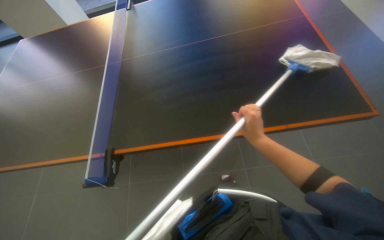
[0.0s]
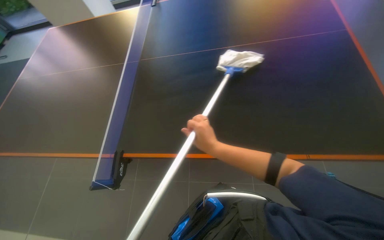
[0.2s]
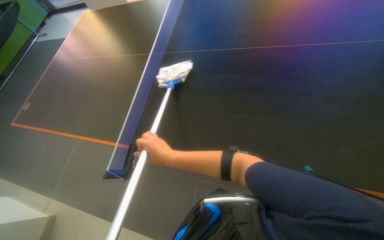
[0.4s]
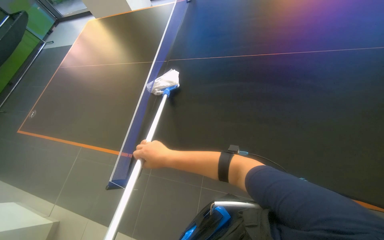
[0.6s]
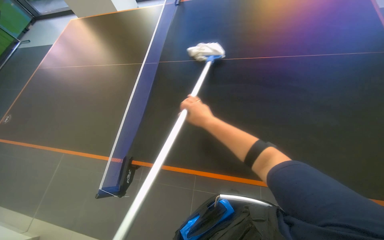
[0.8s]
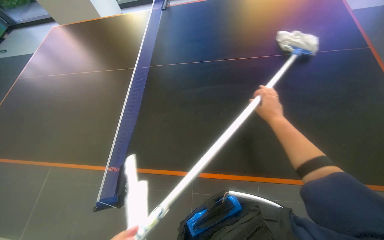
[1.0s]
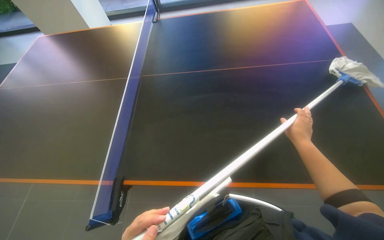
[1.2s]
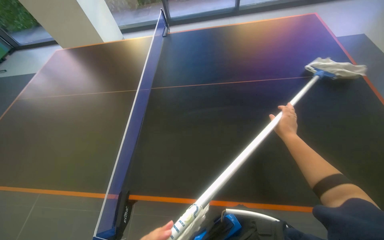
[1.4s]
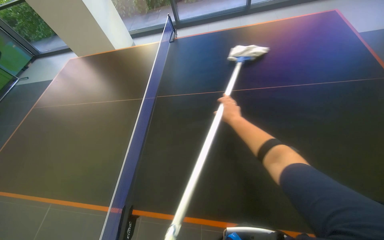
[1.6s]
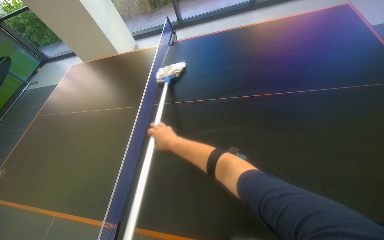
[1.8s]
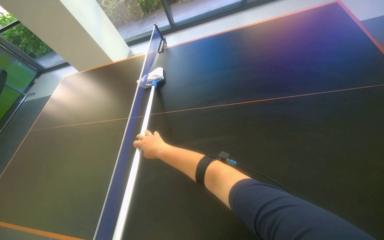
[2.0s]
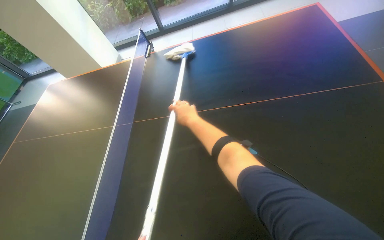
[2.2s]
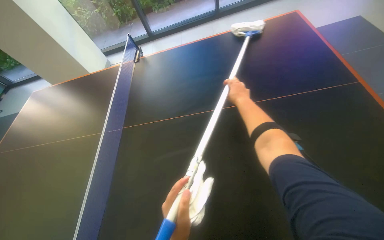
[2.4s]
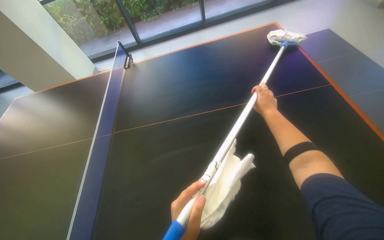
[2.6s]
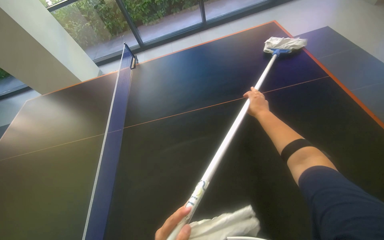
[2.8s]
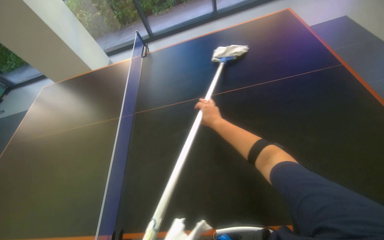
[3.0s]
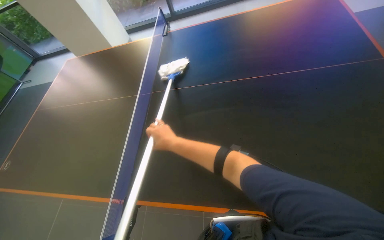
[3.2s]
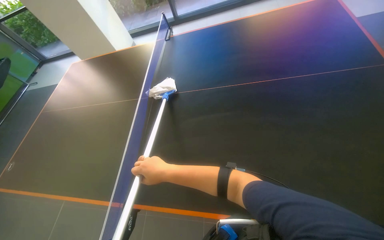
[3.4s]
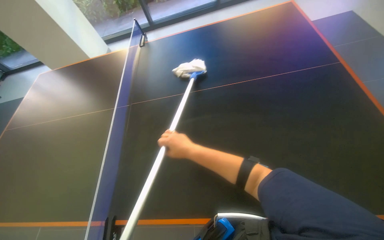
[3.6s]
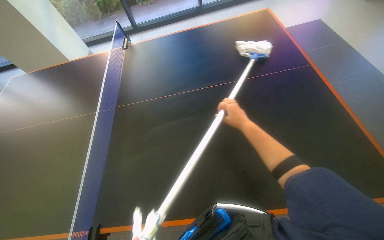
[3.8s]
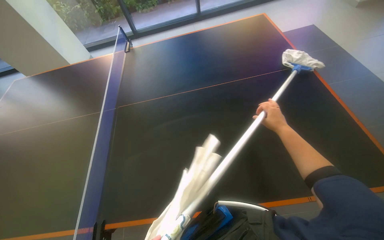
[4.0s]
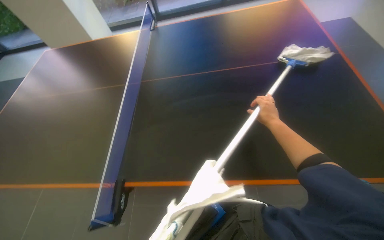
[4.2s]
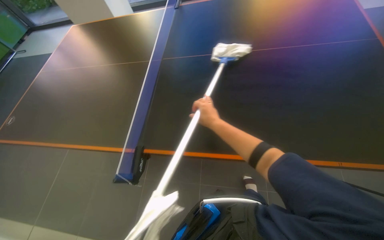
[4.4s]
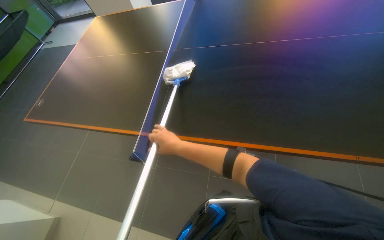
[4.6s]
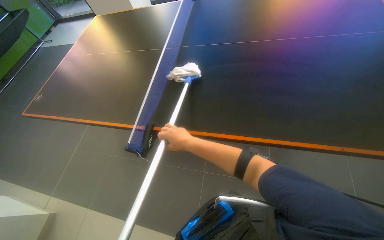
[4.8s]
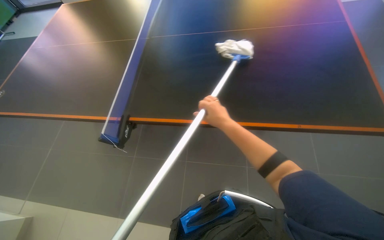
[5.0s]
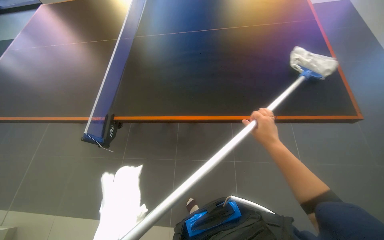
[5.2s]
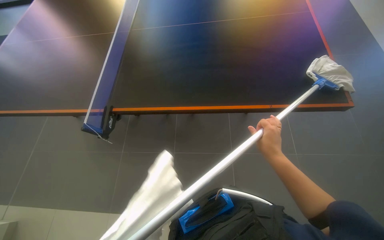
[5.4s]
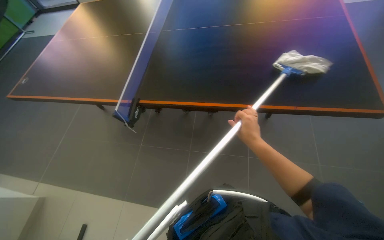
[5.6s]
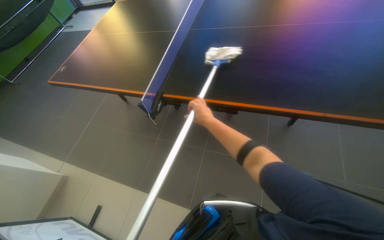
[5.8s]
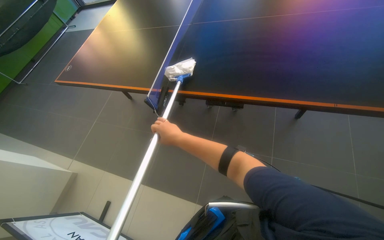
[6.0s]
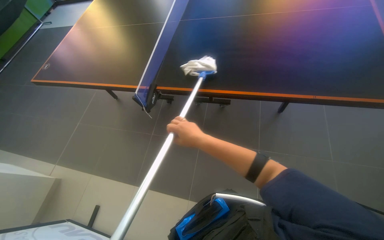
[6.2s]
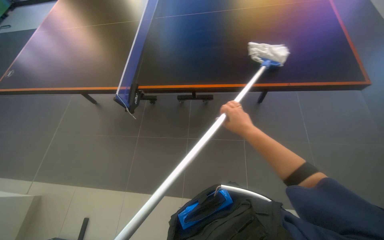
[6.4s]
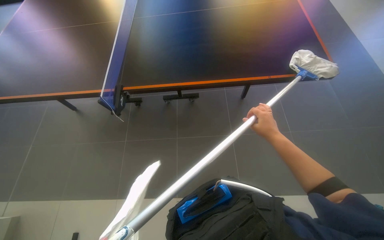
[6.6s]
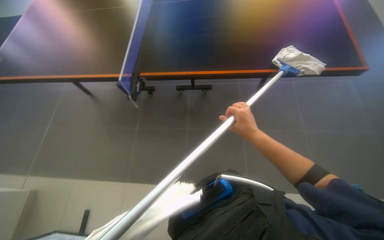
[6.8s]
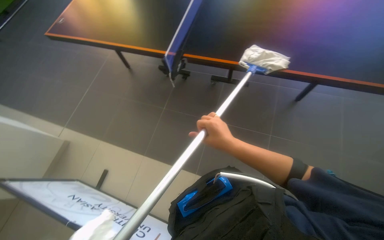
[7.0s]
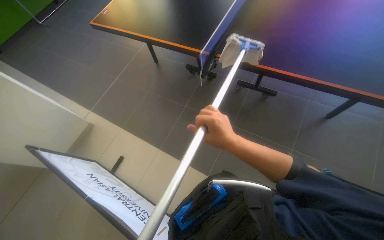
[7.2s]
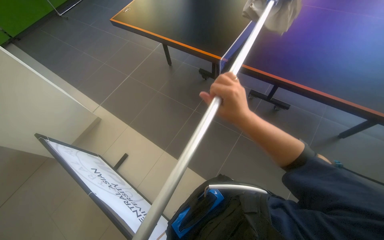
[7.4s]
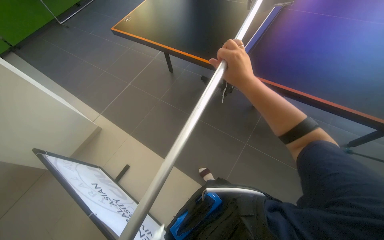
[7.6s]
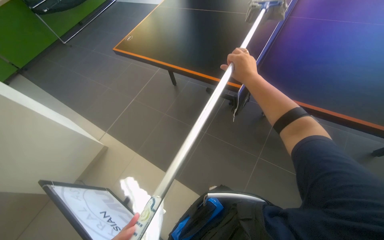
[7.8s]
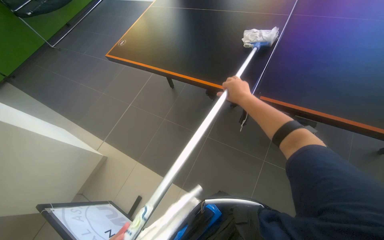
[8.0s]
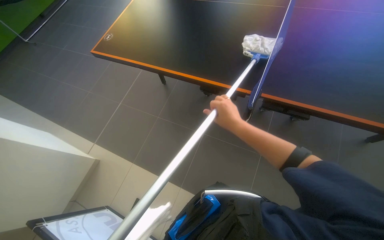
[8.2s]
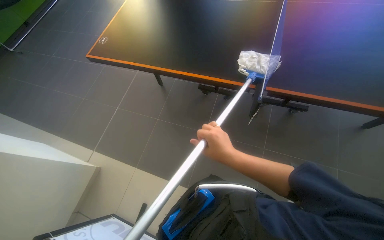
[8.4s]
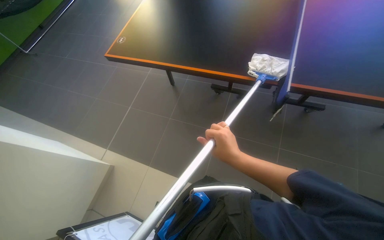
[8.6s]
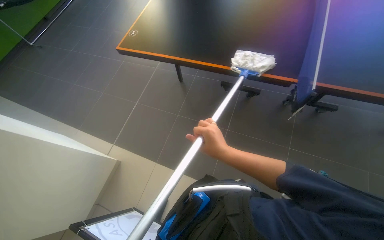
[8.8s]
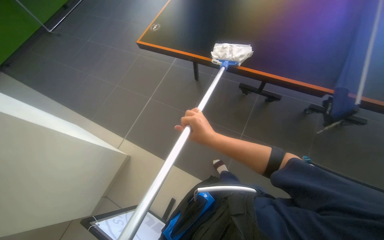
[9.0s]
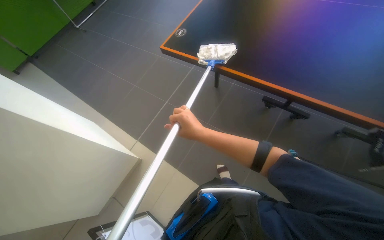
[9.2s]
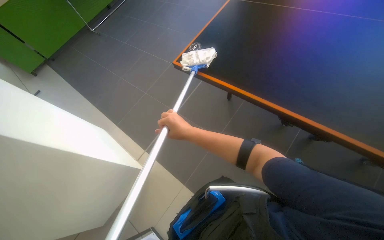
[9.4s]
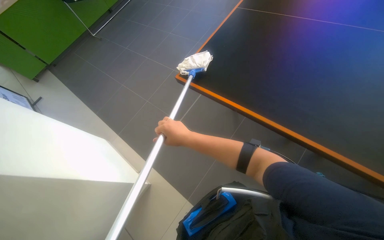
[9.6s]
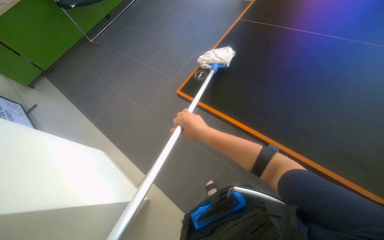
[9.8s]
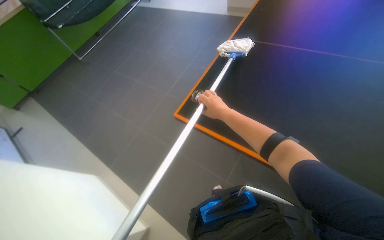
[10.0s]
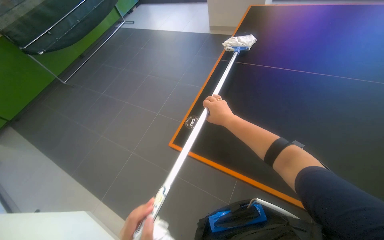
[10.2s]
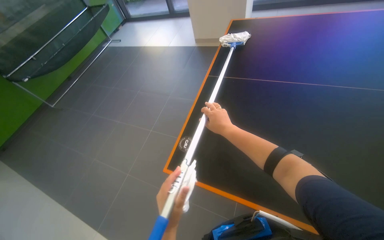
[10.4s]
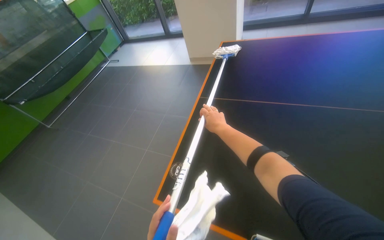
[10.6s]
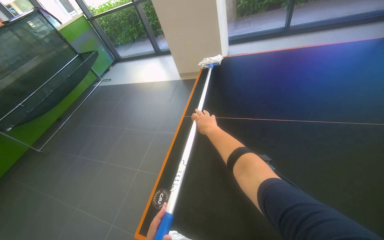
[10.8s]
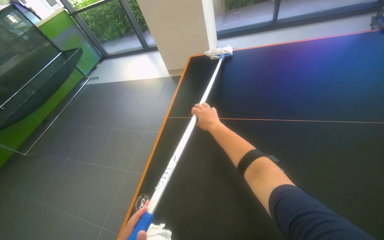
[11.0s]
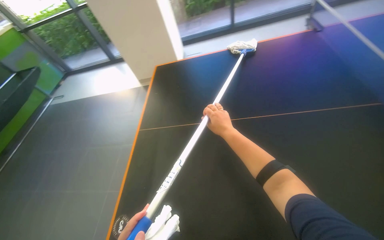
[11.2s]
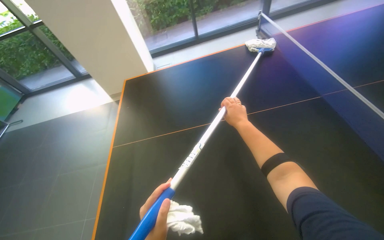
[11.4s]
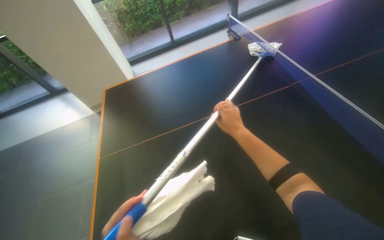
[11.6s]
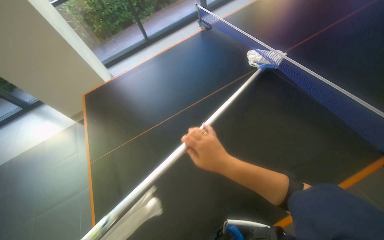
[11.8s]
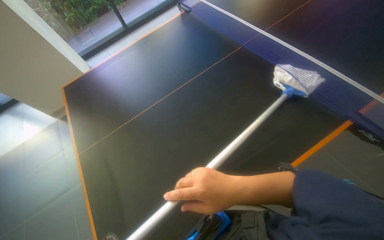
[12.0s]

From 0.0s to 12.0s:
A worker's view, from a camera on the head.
Job: wiping surfaces.
The whole recording: Cleaning ping-pong table with mop. The worker cleans the surface of a ping-pong table using a mop.
From 0.0s to 1.6s: The right hand swings left and right, about 40 cm each way, with 2 reversals.
From 1.6s to 3.0s: The right hand swings left and right, about 35 cm each way, with 2 reversals.
From 4.4s to 6.0s: The right hand goes left and right, roughly 25 cm each way, reversing 2 times.
From 7.6s to 9.0s: The wearer moves about 50 cm.
From 9.0s to 10.4s: The head travels roughly 50 cm. The view tips upward by about 15 degrees.
From 10.4s to 12.0s: The wearer looks roughly 55 degrees further to the right.

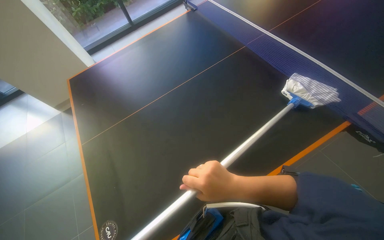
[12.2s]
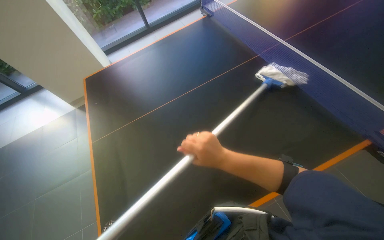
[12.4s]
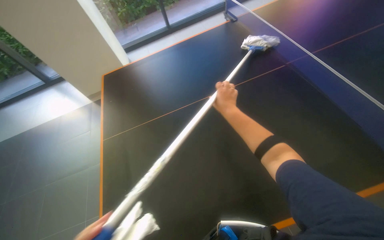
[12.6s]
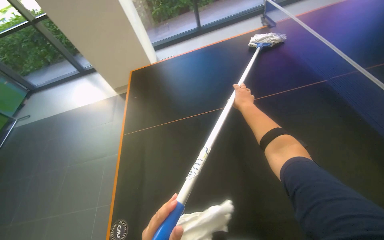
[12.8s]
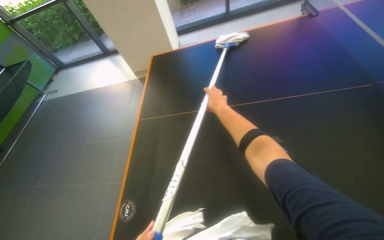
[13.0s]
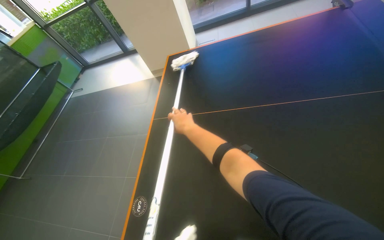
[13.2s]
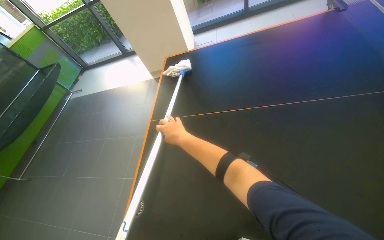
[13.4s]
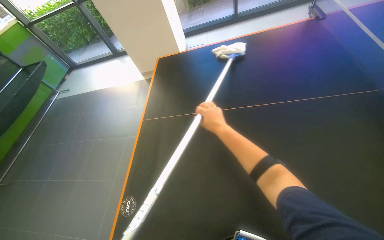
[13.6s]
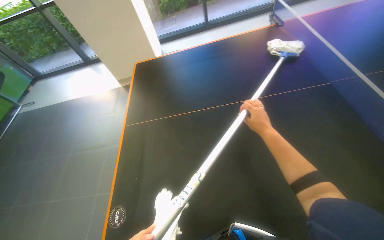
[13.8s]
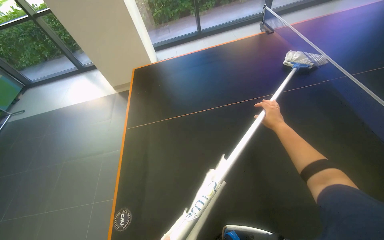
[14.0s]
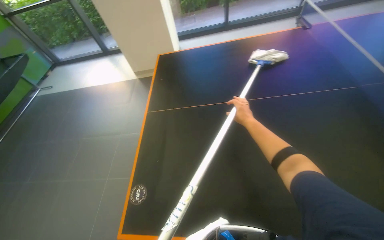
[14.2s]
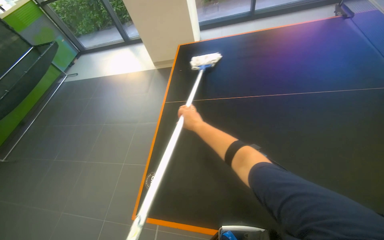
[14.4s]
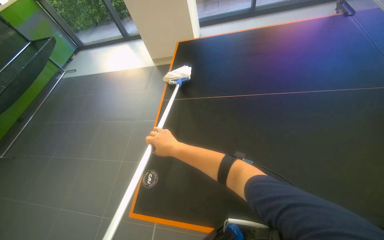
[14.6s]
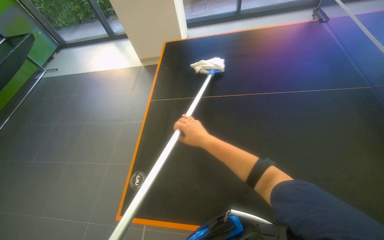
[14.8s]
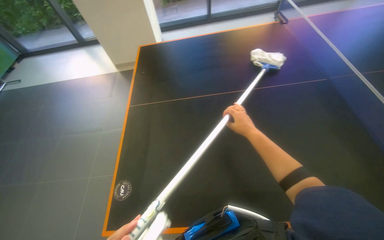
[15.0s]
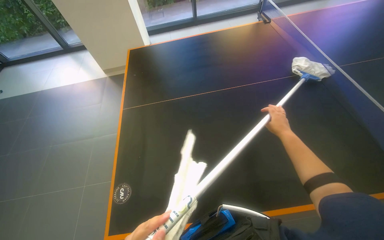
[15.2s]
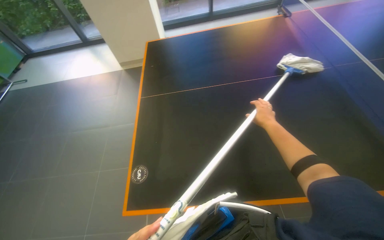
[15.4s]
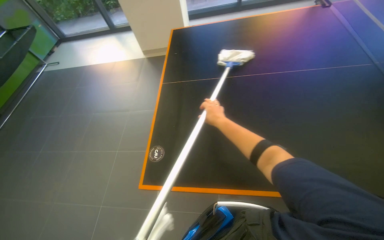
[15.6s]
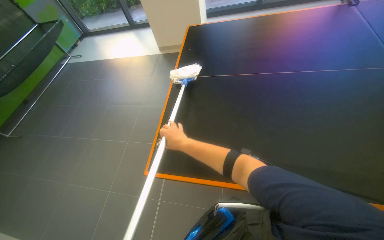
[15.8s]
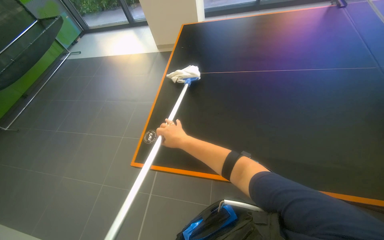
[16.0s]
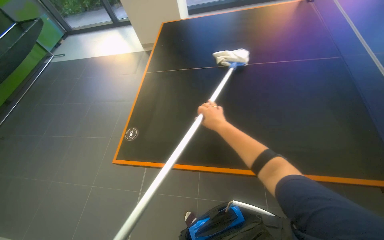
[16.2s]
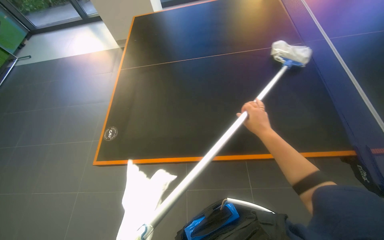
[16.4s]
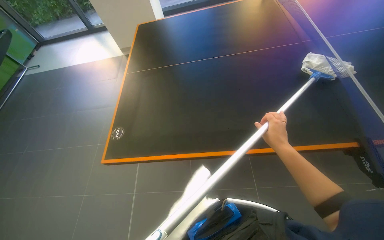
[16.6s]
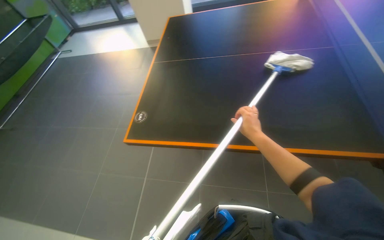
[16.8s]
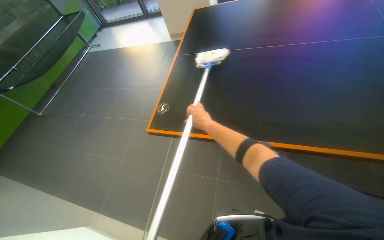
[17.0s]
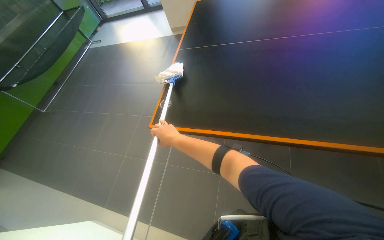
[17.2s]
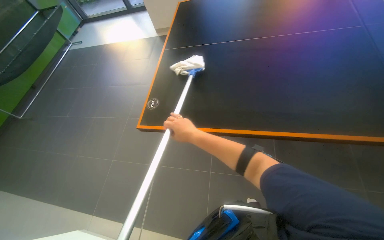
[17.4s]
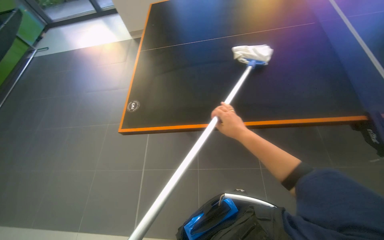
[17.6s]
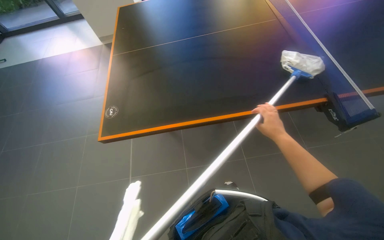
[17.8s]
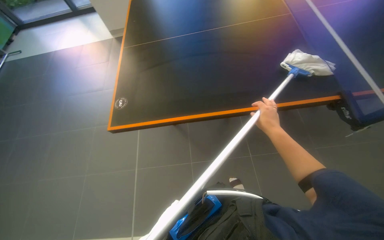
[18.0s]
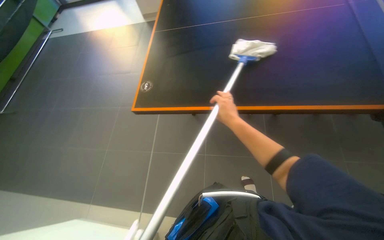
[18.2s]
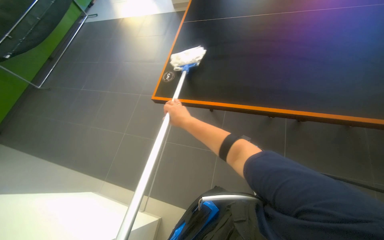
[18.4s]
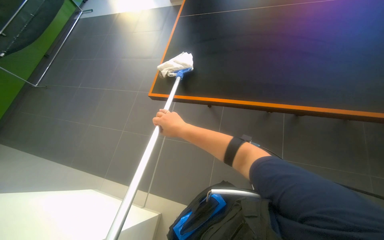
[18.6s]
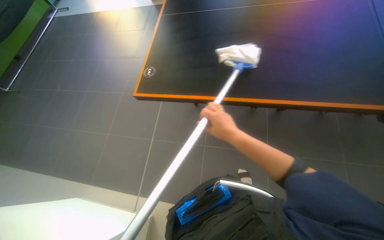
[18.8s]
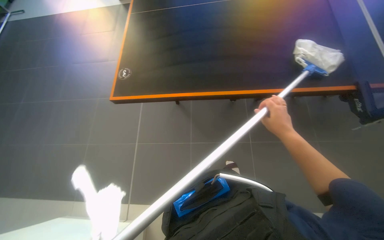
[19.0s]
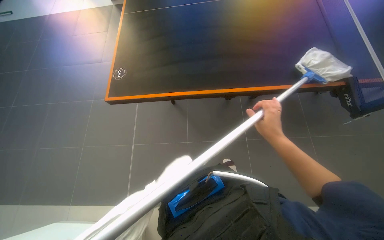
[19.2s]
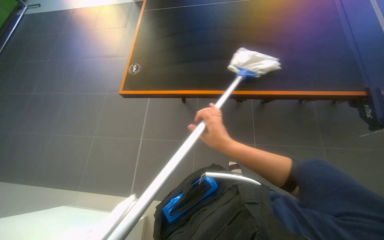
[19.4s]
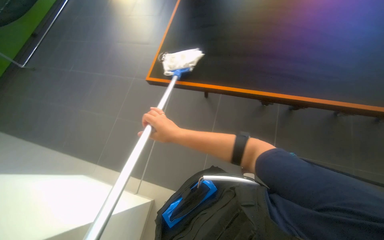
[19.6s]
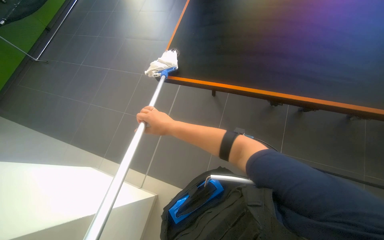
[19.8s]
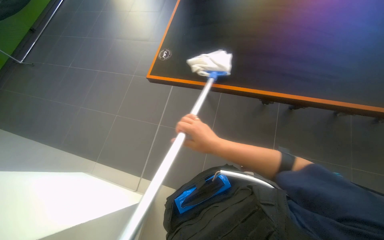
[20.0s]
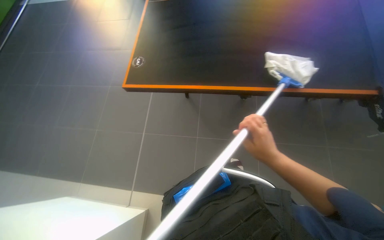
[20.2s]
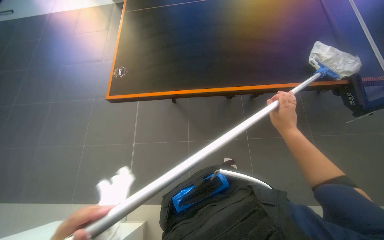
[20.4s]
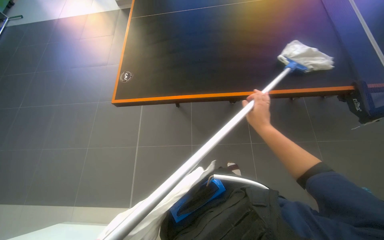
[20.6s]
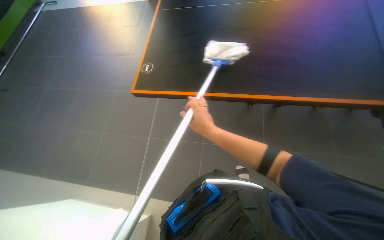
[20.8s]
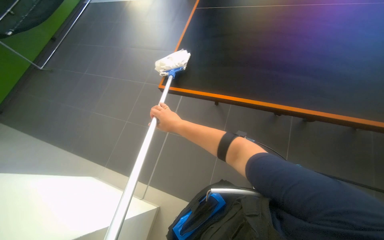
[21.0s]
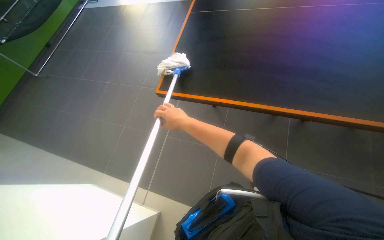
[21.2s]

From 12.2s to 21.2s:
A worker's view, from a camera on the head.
Job: wiping surfaces.
The whole recording: Cleaning ping-pong table with mop. The worker cleans the surface of a ping-pong table using a mop.
From 12.2s to 13.8s: The head rotates roughly 25 degrees to the left.
From 13.8s to 15.2s: The right hand goes to the left and returns, about 50 cm each way.
From 15.2s to 16.6s: The right hand shifts about 15 cm nearer to the camera, and moves approximately 40 cm to the left and comes back.
From 16.6s to 18.2s: The right hand swings left and right, approximately 35 cm each way, with 2 reversals.
From 18.2s to 19.8s: The right hand moves left and right over roughly 35 cm, changing direction 2 times.
